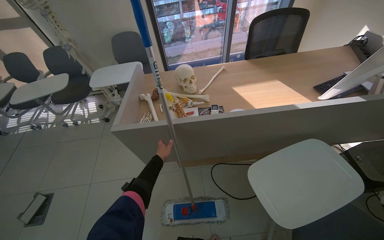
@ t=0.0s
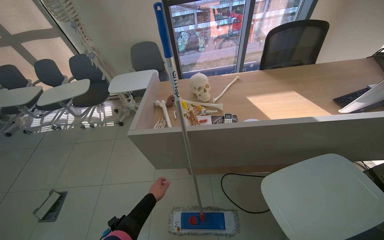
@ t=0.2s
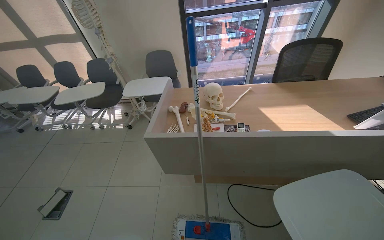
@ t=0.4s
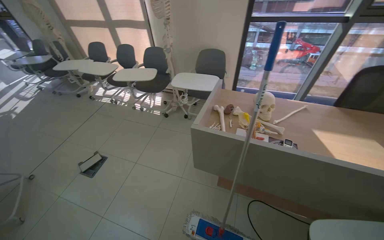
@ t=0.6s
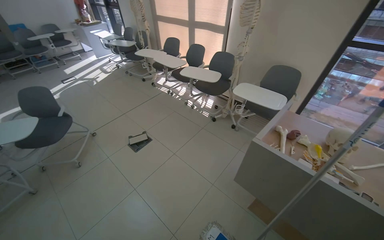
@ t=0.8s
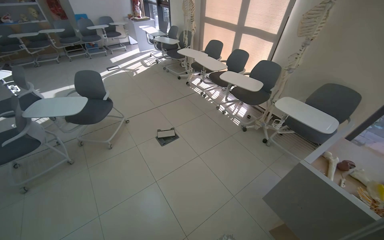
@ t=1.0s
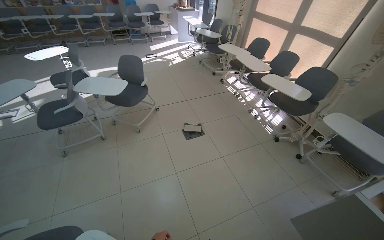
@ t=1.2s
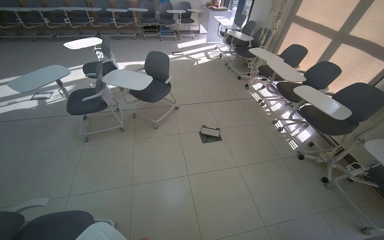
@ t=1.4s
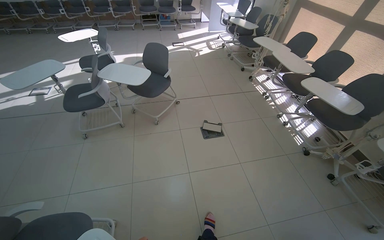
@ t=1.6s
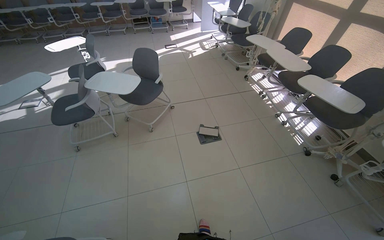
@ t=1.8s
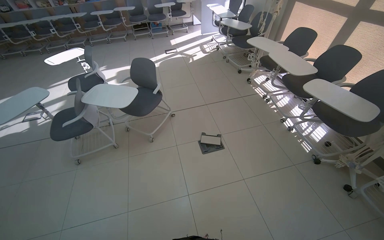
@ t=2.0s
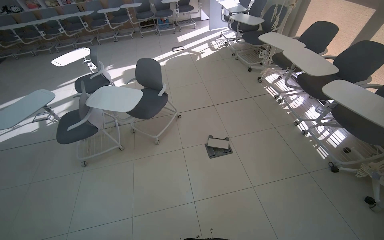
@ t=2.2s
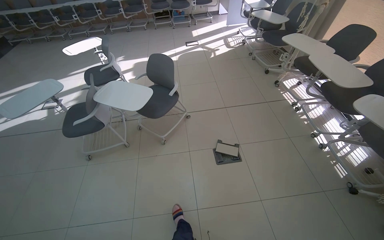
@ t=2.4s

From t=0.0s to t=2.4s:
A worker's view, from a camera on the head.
Job: mopping floor.
The whole recording: Mopping the tiled floor. The worker cleans the mop in the bucket and then mops the tiled floor.
From t=0.0s to t=1.2s: The camera is carried approximately 60 cm. The wearer looks approximately 75 degrees further to the left.
From t=1.2s to t=2.4s: The head travels some 60 cm.

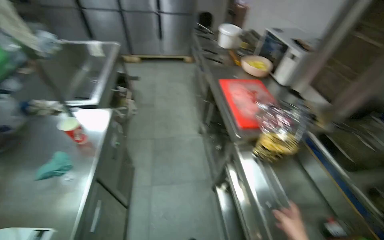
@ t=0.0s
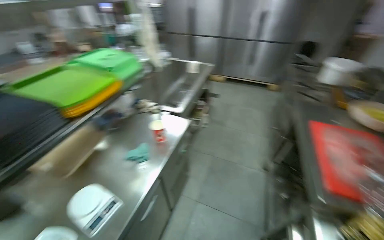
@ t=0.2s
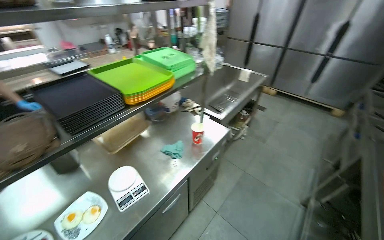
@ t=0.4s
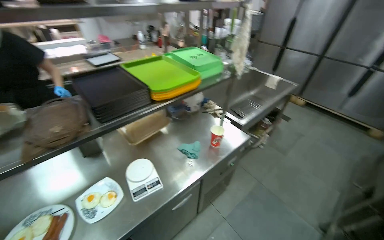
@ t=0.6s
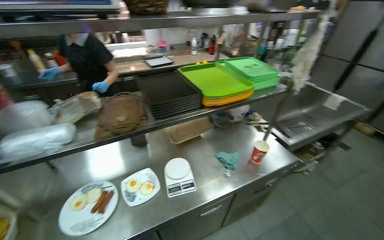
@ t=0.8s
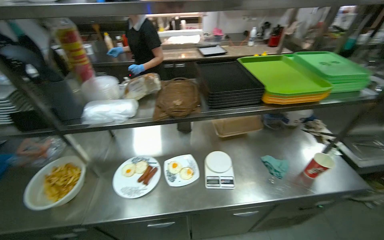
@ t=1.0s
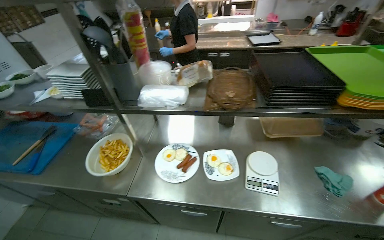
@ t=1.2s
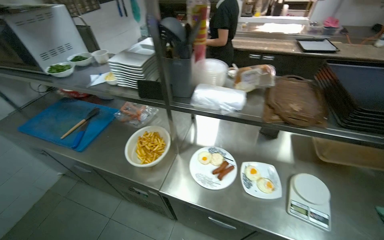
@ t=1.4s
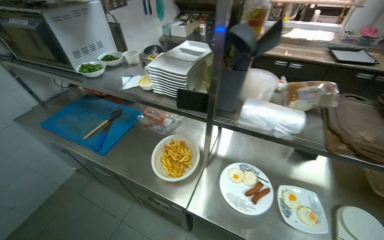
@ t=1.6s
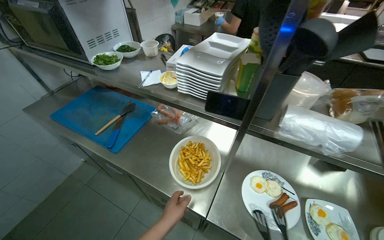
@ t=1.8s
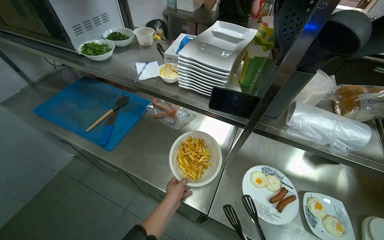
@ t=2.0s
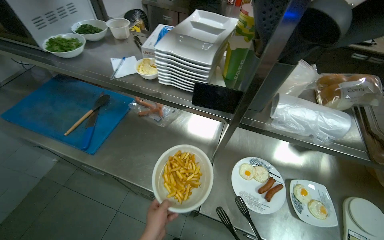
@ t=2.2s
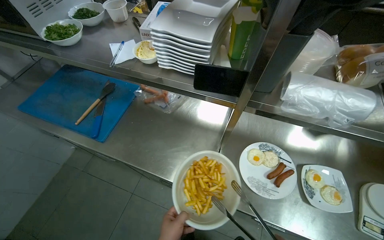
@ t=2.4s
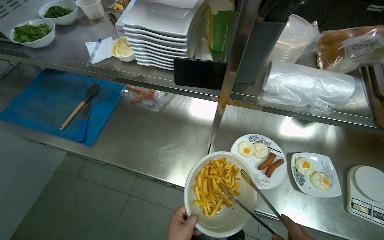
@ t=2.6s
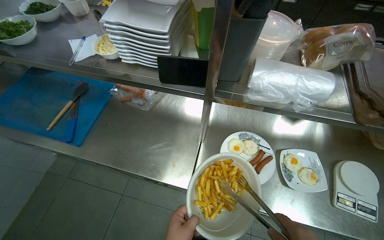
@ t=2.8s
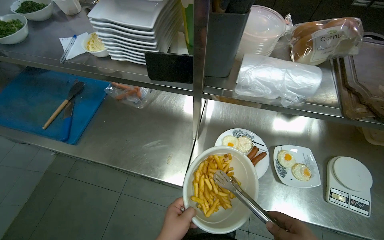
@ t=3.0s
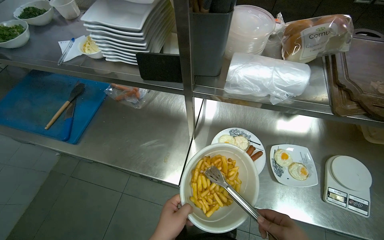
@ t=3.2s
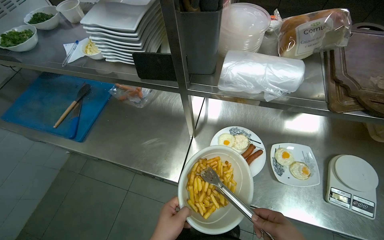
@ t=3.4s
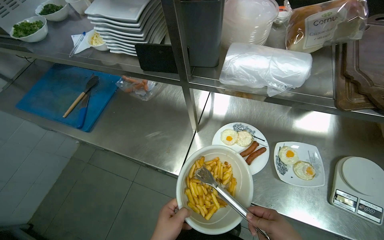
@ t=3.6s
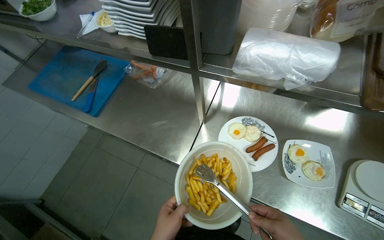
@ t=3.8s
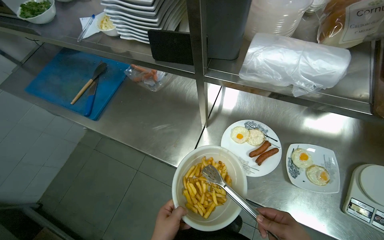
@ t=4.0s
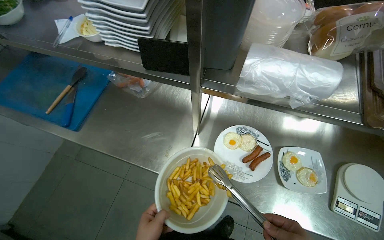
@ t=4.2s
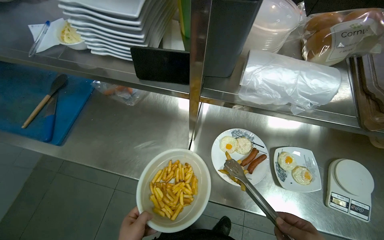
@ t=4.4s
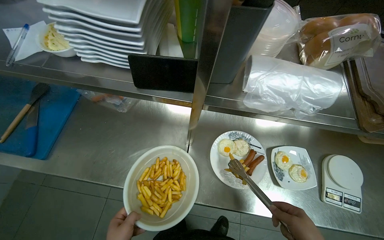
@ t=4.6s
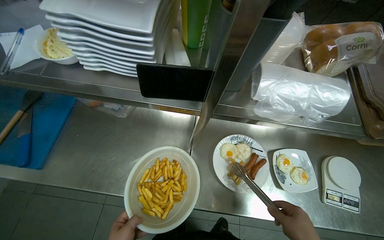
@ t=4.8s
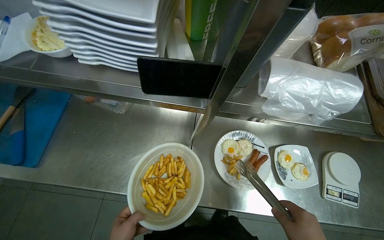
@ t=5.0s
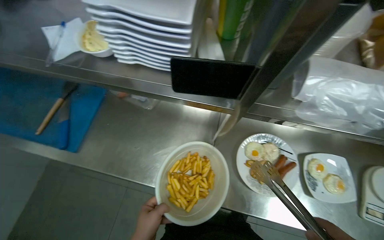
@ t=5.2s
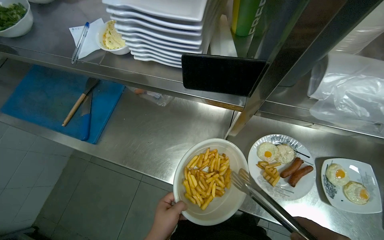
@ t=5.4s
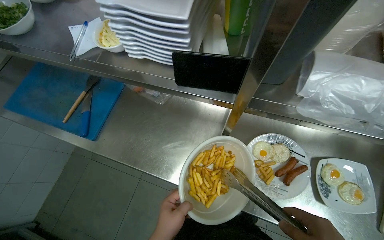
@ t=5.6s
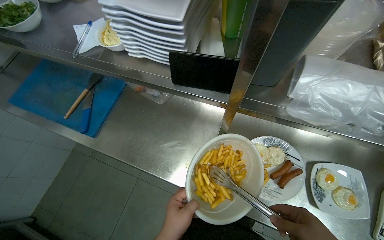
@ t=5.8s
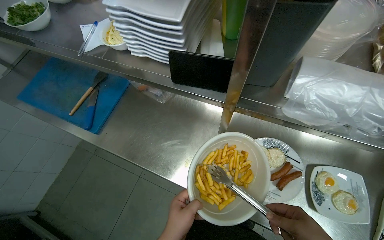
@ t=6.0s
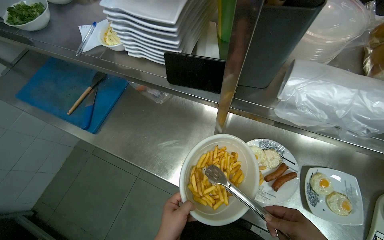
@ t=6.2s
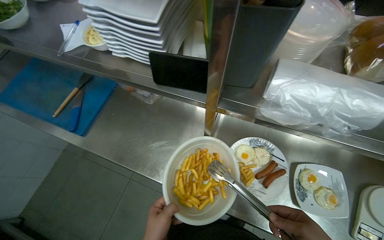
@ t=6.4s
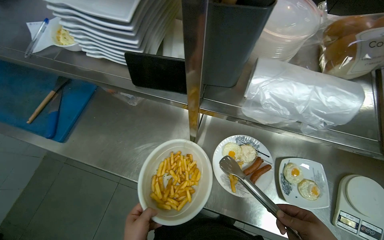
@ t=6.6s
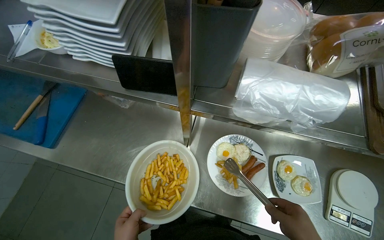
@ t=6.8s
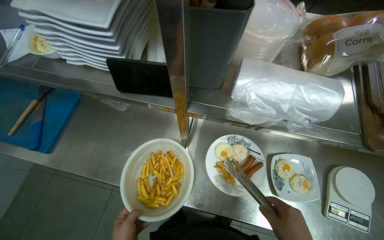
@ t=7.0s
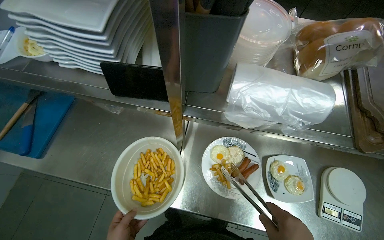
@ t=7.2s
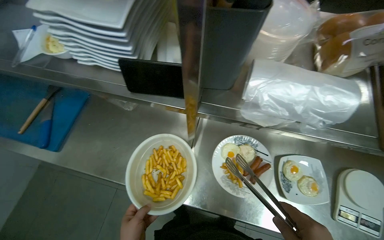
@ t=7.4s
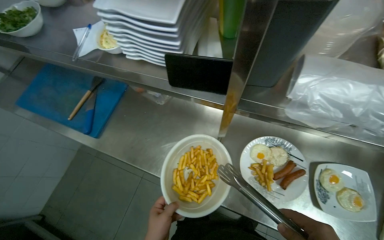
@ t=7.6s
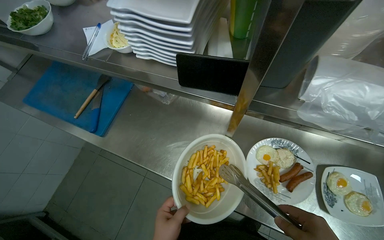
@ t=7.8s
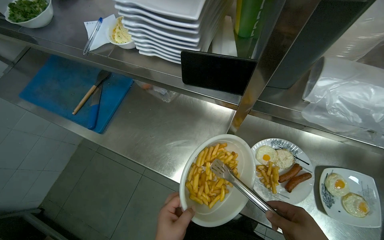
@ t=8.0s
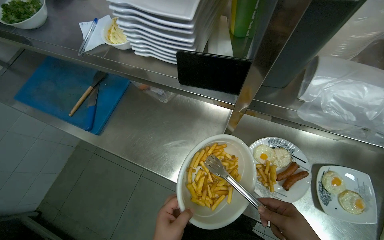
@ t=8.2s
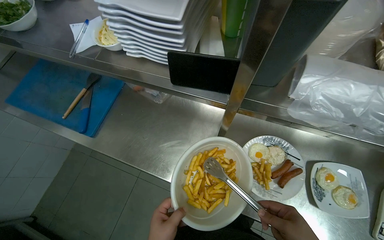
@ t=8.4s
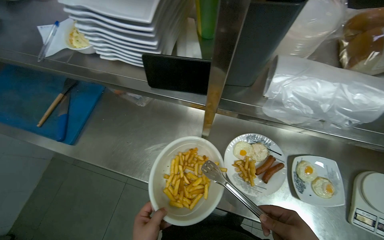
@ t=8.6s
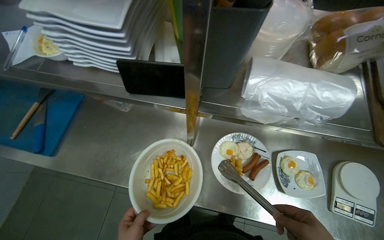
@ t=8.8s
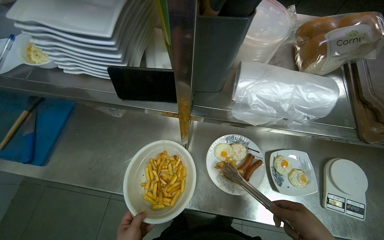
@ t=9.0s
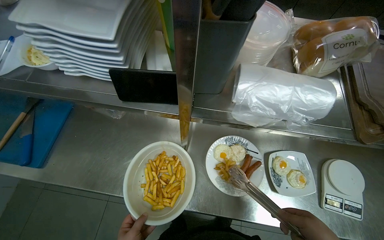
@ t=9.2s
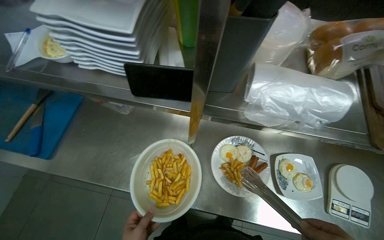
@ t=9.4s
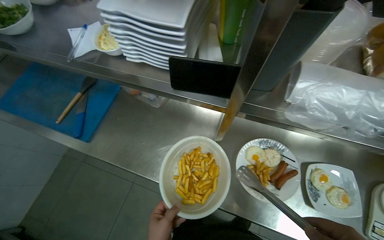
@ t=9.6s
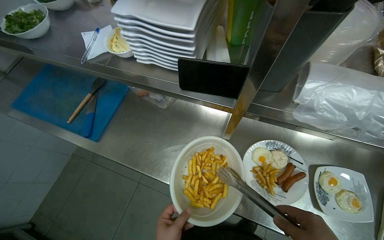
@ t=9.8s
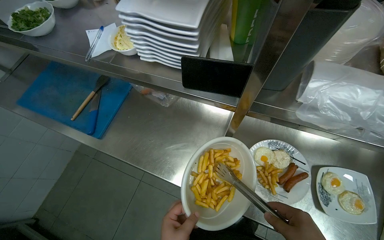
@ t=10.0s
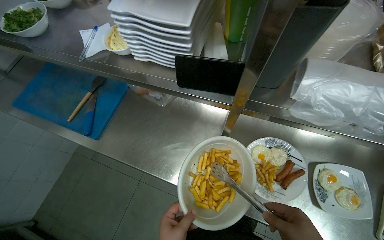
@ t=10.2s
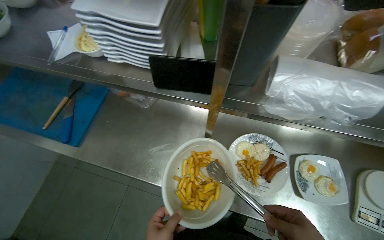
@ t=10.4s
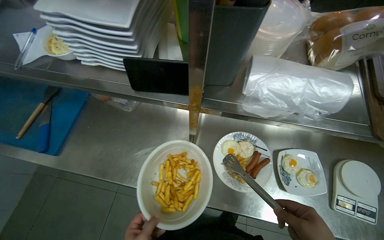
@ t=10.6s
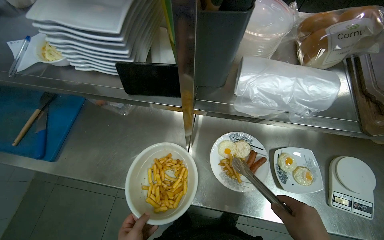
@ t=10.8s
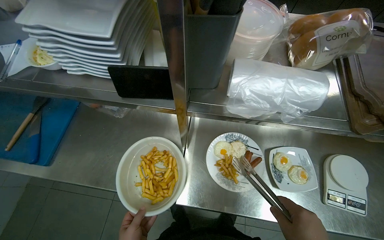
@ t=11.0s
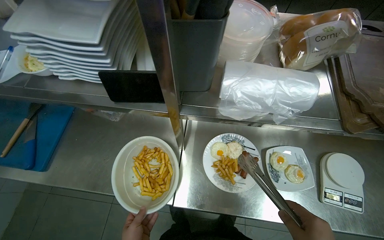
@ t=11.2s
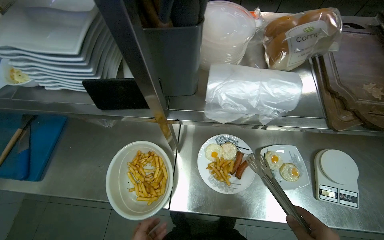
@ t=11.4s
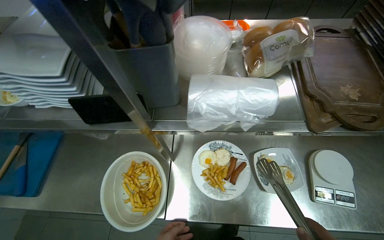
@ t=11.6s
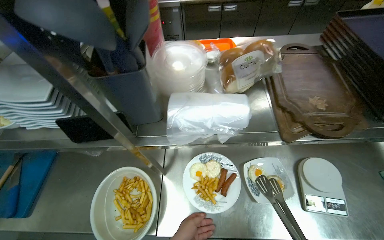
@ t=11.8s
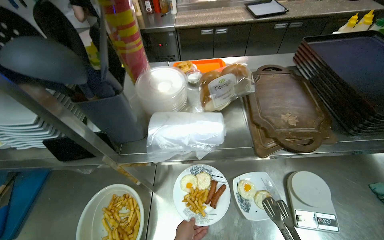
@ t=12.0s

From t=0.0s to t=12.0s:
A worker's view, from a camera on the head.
Job: preparing food.
The whole recording: Plating french fries and serving. The worker uses tongs to transfer french fries onto plates with eggs and sausages, then places the plates on a shelf.
From t=0.0s to t=1.6s: The head travels approximately 60 cm. The wearer looks about 120 degrees further to the left.
From t=1.6s to t=3.0s: The view tilts approximately 20 degrees downward.
From t=10.4s to t=12.0s: The view tips upward by some 15 degrees.

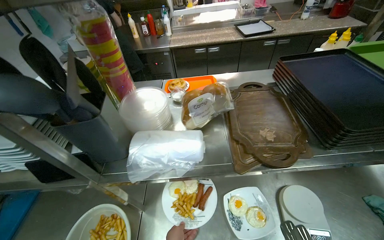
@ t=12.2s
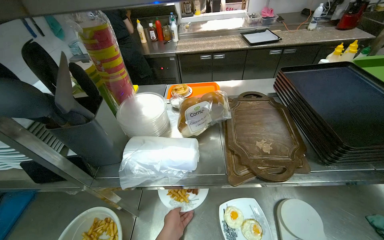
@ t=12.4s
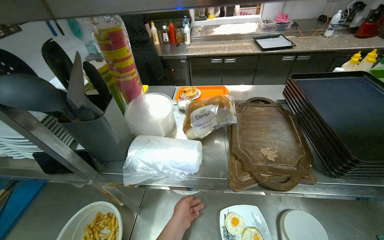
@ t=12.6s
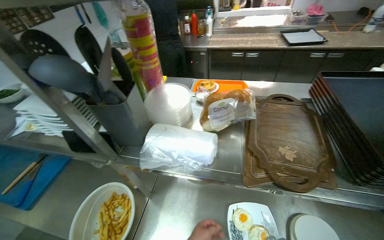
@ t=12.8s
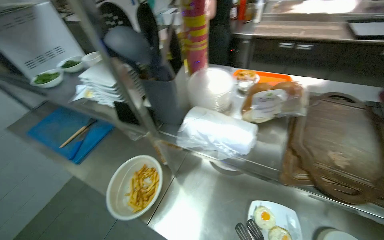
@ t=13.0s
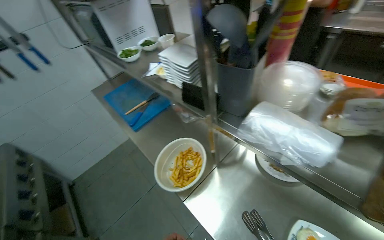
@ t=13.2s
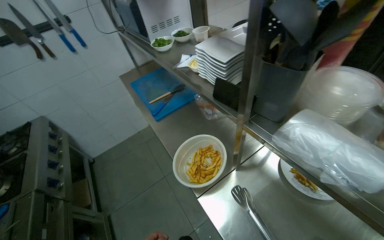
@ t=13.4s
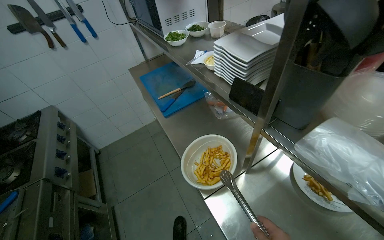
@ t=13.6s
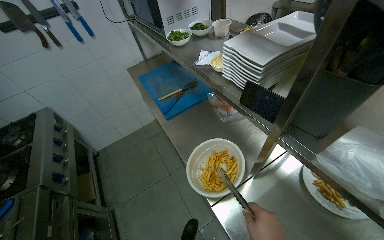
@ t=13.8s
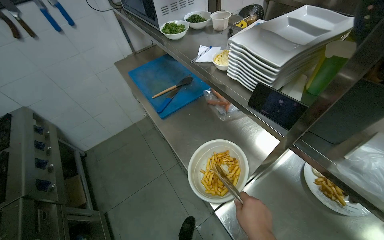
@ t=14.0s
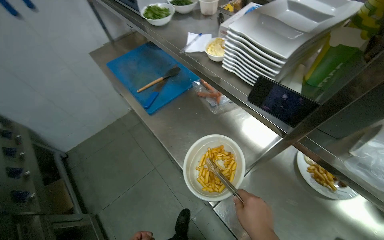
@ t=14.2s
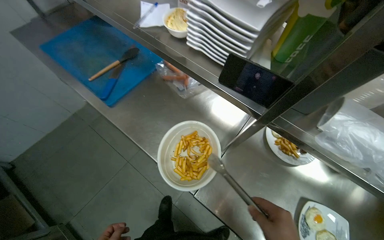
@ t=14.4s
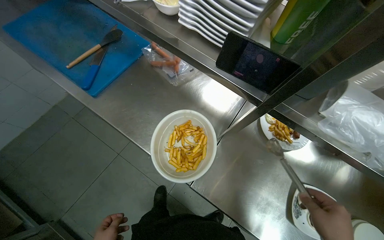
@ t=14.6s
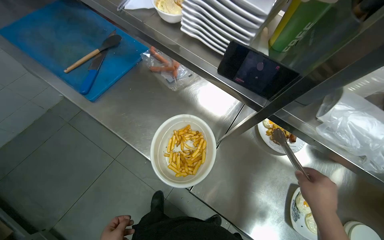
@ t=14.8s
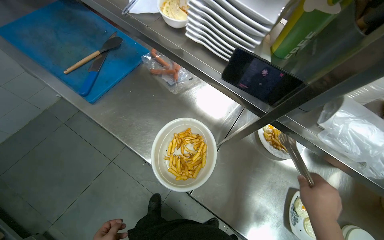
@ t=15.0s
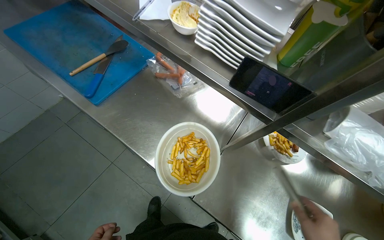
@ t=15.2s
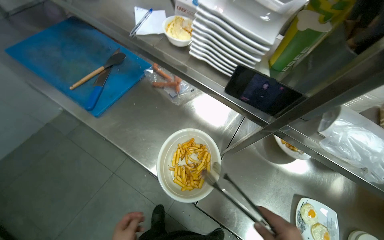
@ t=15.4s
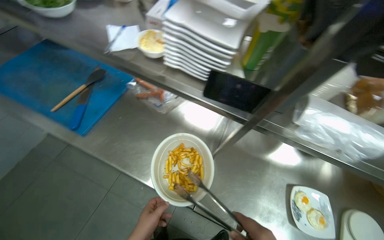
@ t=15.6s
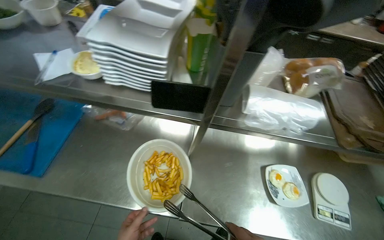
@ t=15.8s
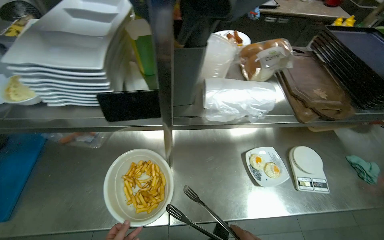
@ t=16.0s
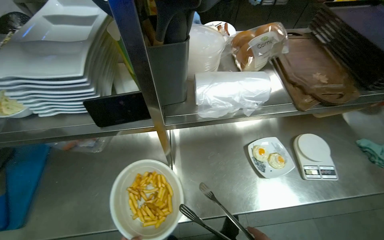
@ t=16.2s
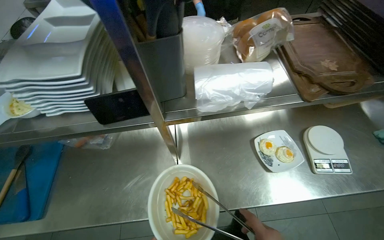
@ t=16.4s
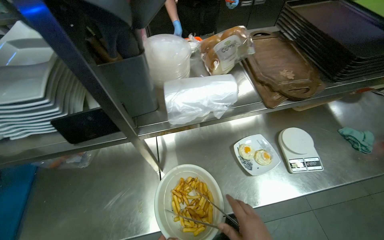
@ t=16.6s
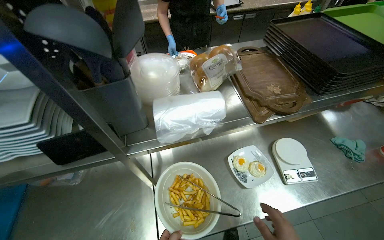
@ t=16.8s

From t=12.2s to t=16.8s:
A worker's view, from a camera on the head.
Job: preparing food.
The whole recording: Plating french fries and serving. The worker uses tongs to transfer french fries onto plates with eggs and sausages, then places the plates on a shelf.
From t=12.2s to t=13.8s: The head turns to the left by some 60 degrees.
From t=13.8s to t=15.2s: The wearer looks roughly 30 degrees further to the right. The view tips downward by some 15 degrees.
From t=15.2s to t=16.8s: The wearer's head swings approximately 50 degrees to the right.
